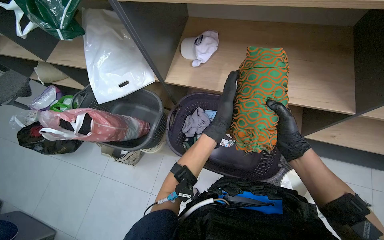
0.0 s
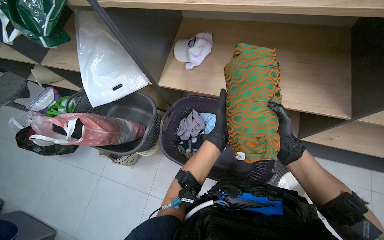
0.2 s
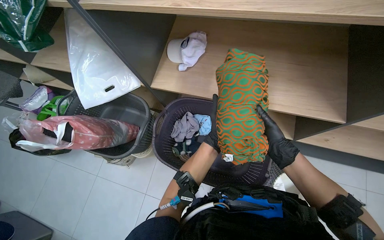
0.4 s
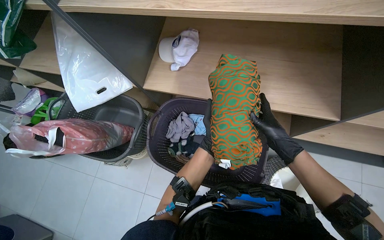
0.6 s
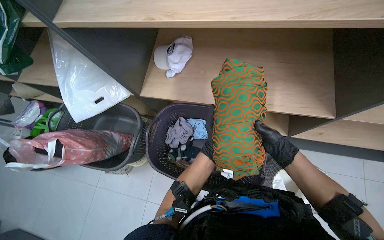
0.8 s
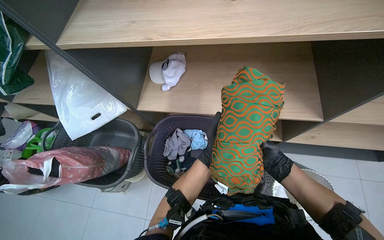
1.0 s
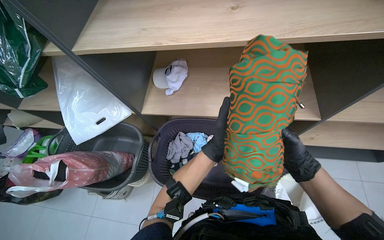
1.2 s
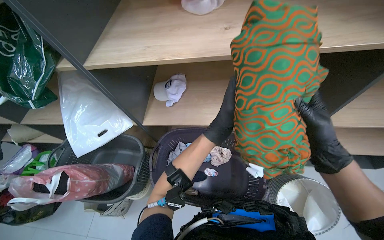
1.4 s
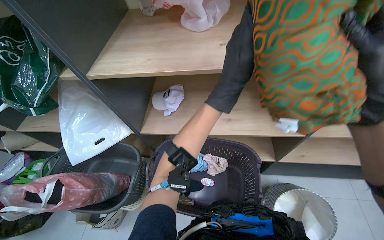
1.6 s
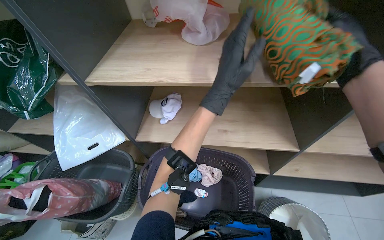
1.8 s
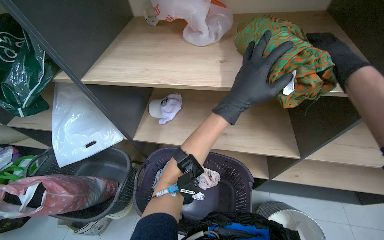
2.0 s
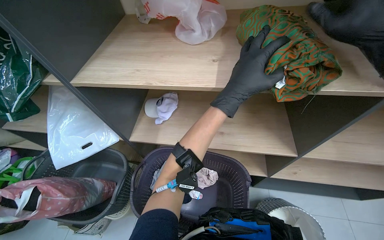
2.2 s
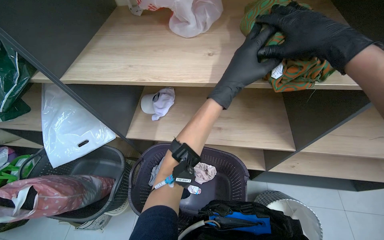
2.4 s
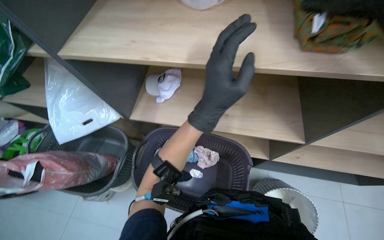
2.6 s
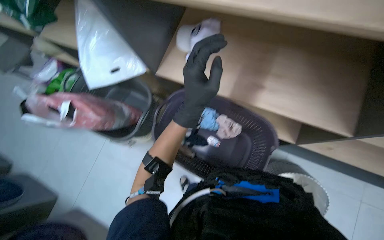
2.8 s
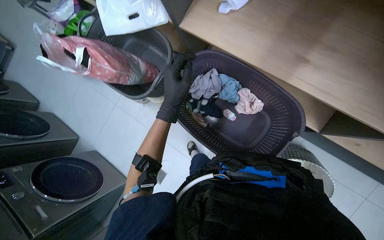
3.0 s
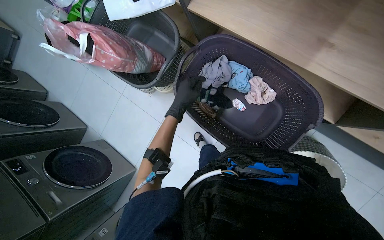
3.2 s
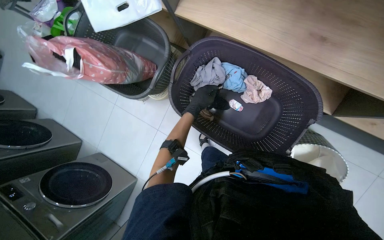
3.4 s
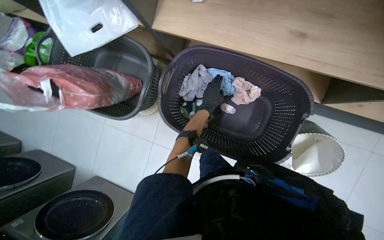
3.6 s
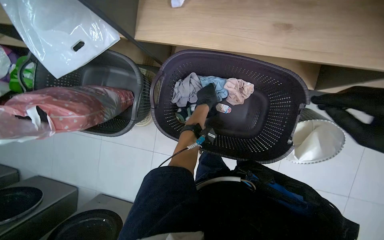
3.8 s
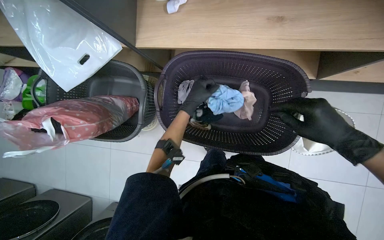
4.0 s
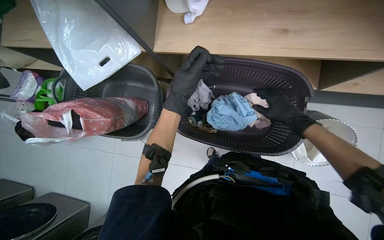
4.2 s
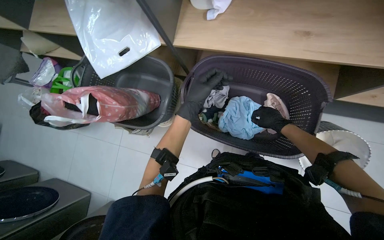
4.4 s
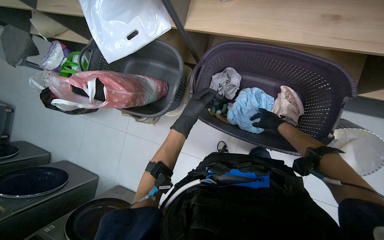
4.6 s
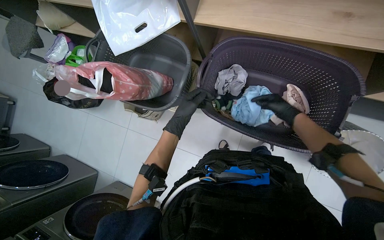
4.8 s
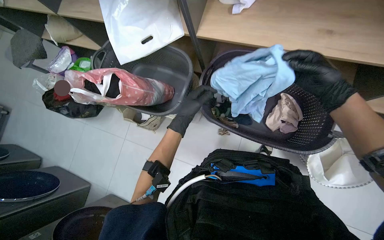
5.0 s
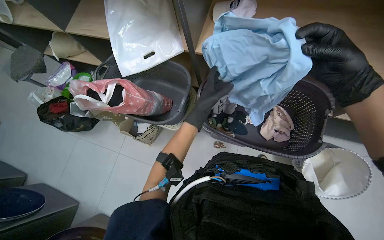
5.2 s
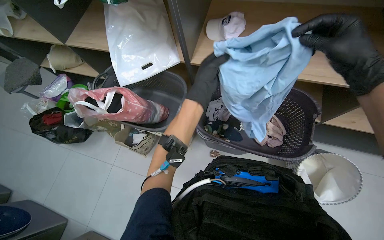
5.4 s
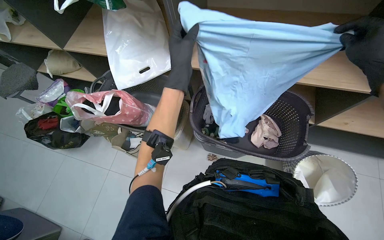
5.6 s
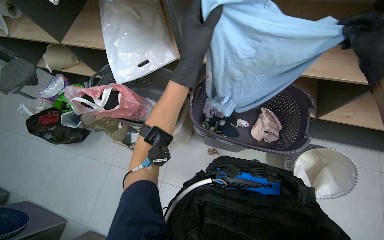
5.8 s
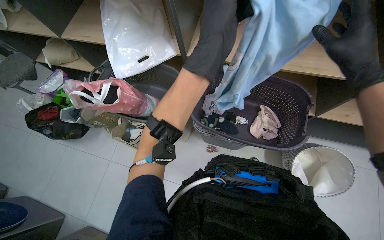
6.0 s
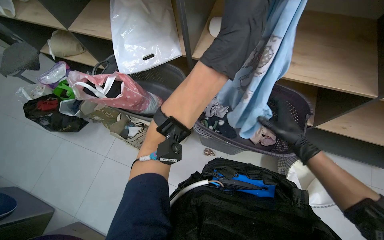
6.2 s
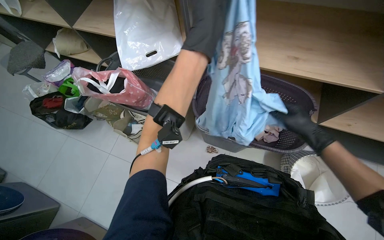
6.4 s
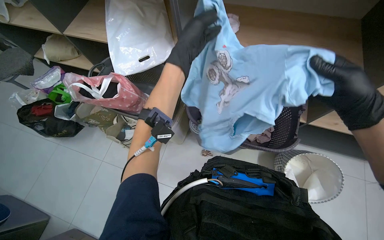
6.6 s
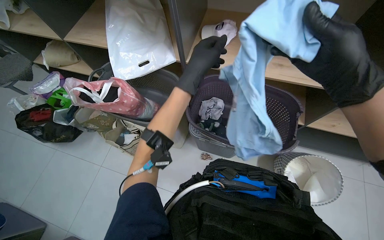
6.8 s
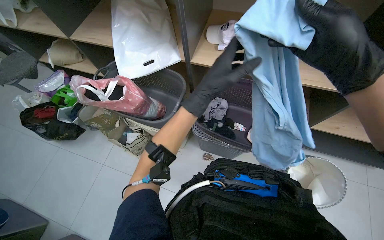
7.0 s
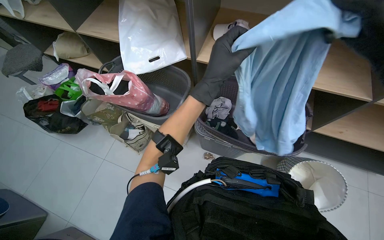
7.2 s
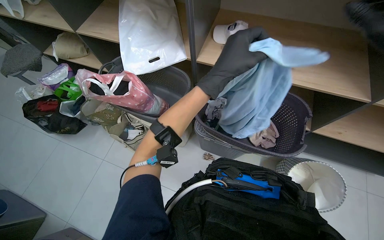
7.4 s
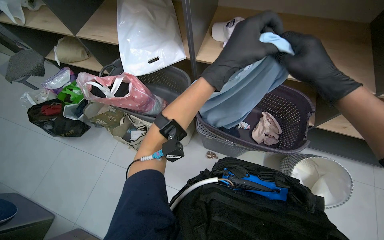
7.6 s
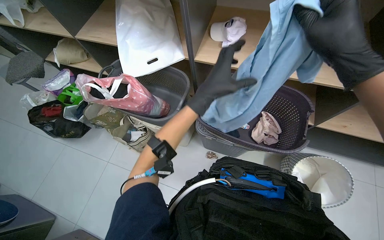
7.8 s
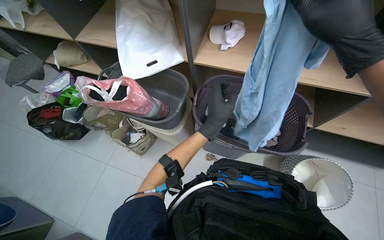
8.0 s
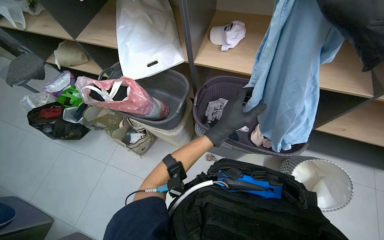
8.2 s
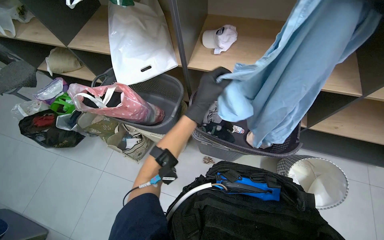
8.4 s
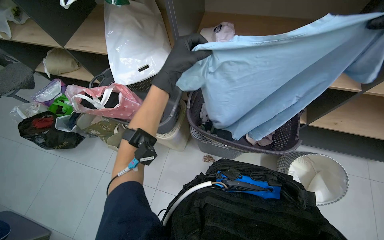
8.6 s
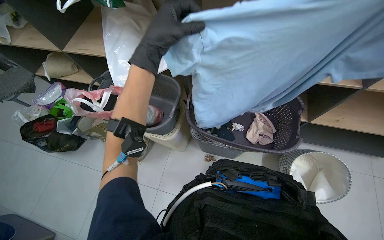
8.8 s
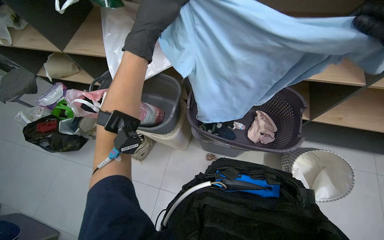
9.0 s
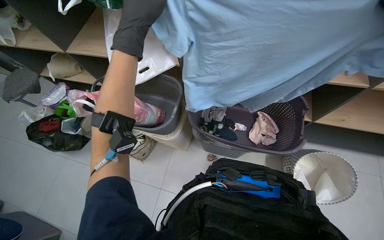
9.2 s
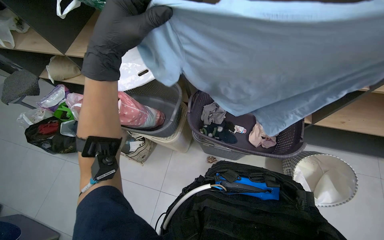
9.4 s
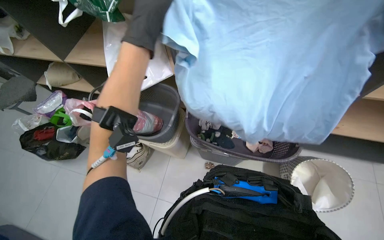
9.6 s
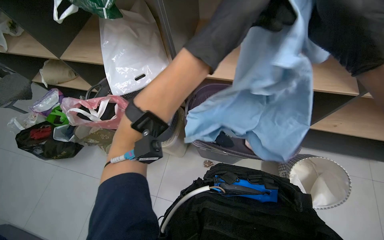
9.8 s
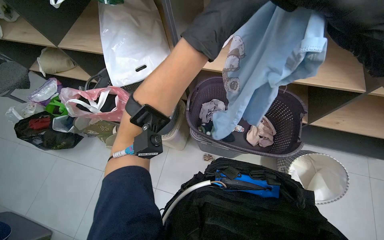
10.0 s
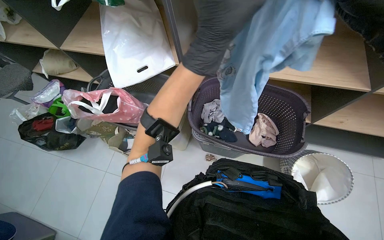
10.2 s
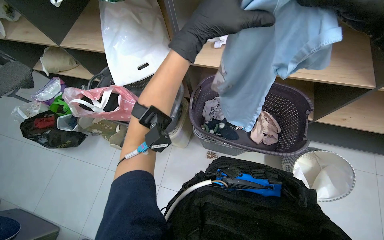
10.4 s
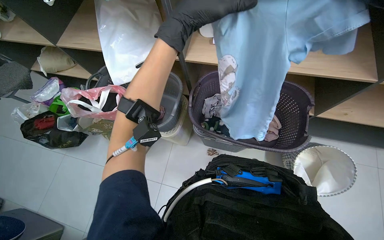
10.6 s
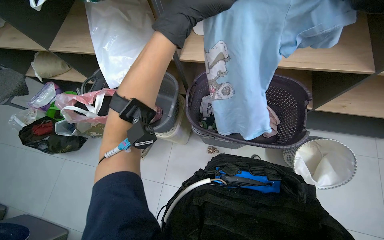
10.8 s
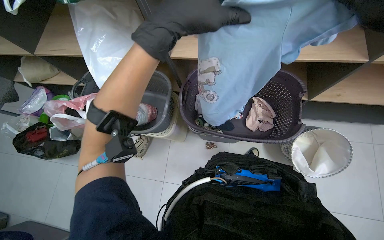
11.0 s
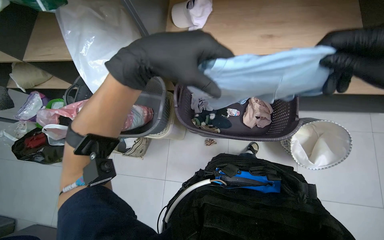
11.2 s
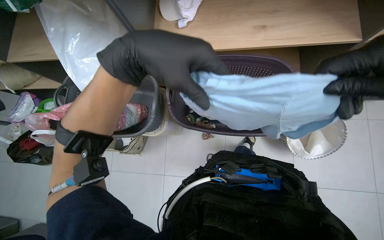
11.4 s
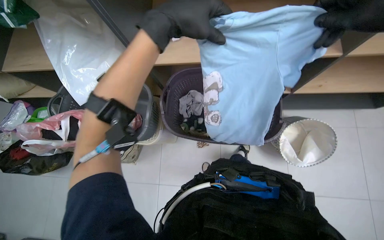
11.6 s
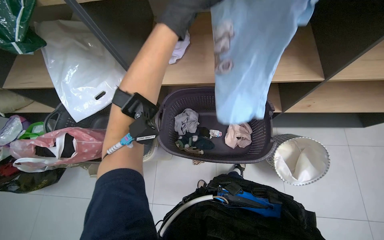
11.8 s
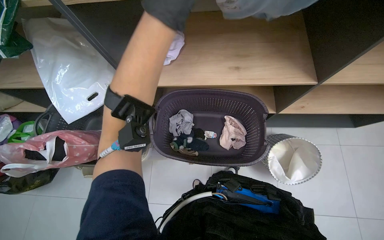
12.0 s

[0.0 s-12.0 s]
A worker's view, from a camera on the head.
Job: managing laundry.
The whole recording: Folding and organizing laundry. The worker folds and organizes various clothes, placing them into baskets, on shelves, and into bags.
0.0 to 1.6 s: The view tilts approximately 15 degrees upward. The right hand shifts roughly 30 cm nearer to the camera and up the picture.
1.6 to 3.0 s: The head rotates approximately 30 degrees to the left. The view tilts approximately 35 degrees downward.
4.4 to 6.0 s: The view tips upward by some 15 degrees. The left hand goes about 10 cm up the picture.
6.0 to 7.6 s: The left hand shifts some 20 cm nearer to the camera and down the picture, and reaches approximately 10 cm to the left, then returns.
7.6 to 9.0 s: The left hand goes some 10 cm to the left, and reaches about 15 cm down the picture, then returns.
9.0 to 10.4 s: The left hand goes about 10 cm to the right.

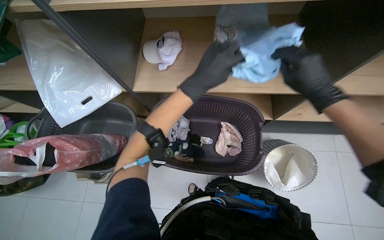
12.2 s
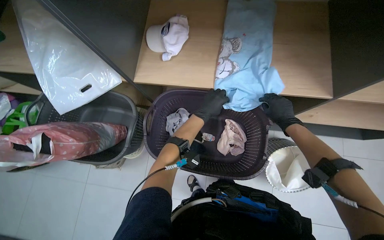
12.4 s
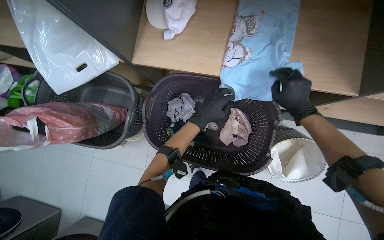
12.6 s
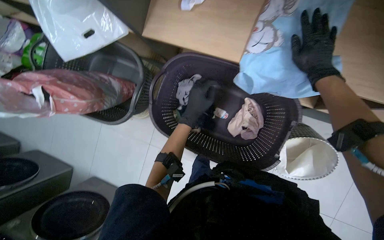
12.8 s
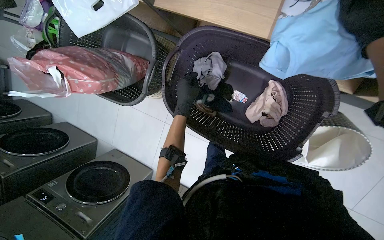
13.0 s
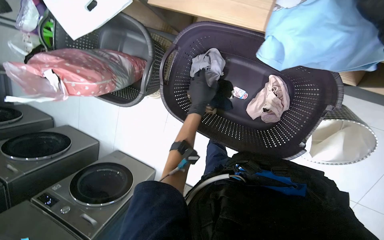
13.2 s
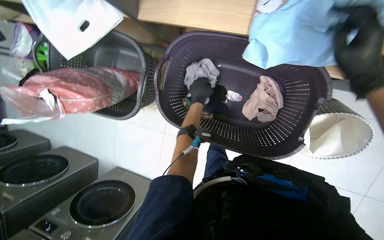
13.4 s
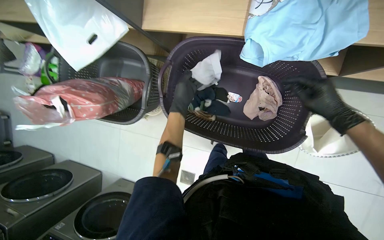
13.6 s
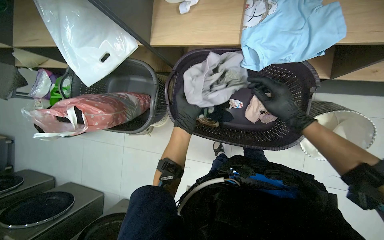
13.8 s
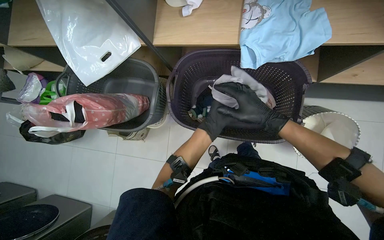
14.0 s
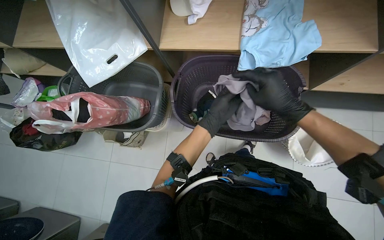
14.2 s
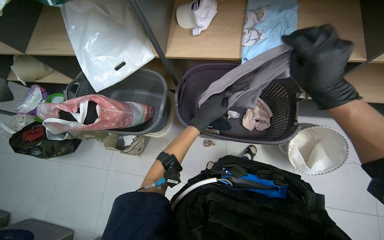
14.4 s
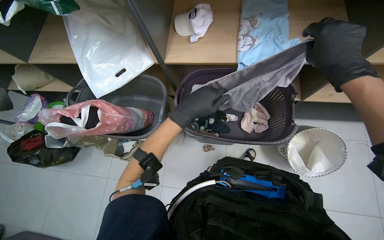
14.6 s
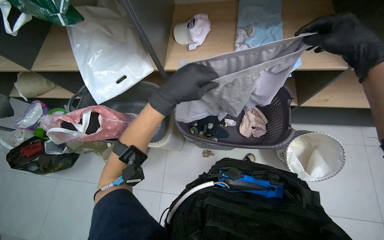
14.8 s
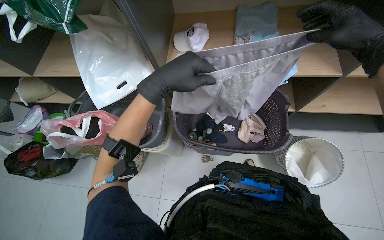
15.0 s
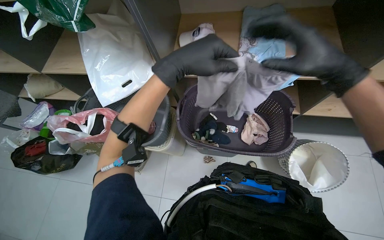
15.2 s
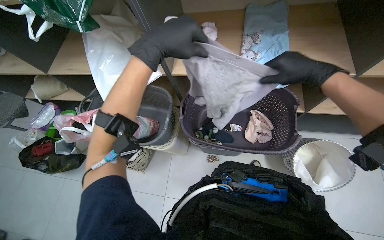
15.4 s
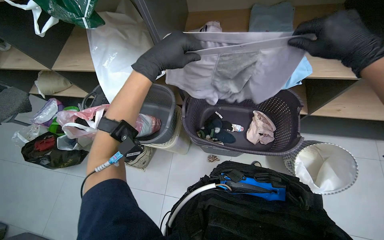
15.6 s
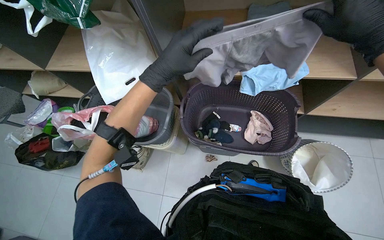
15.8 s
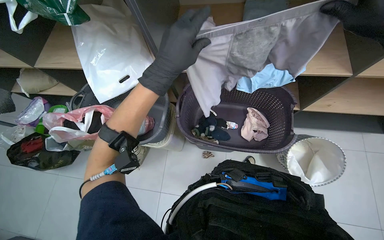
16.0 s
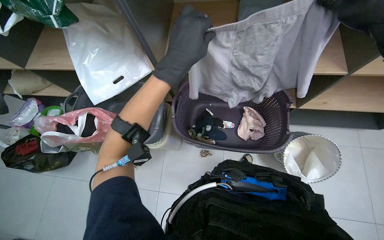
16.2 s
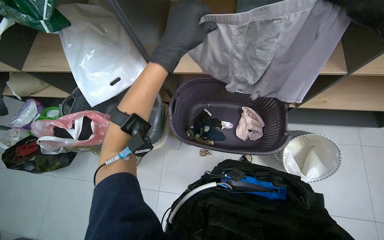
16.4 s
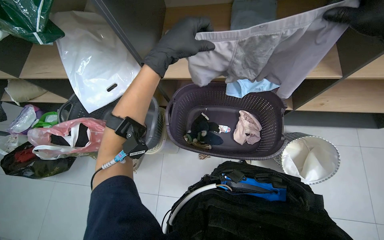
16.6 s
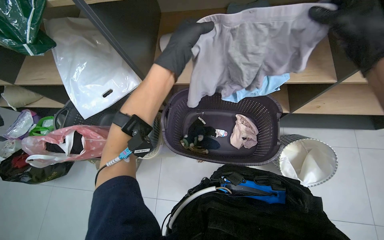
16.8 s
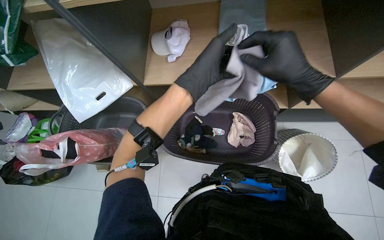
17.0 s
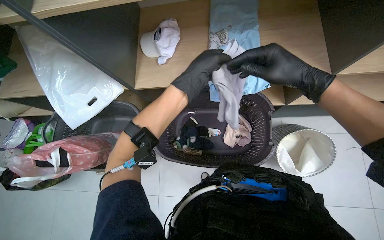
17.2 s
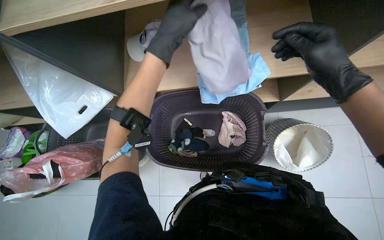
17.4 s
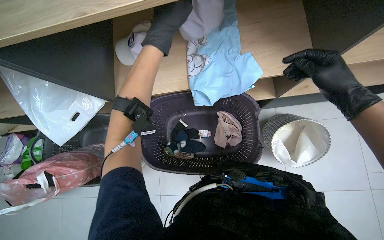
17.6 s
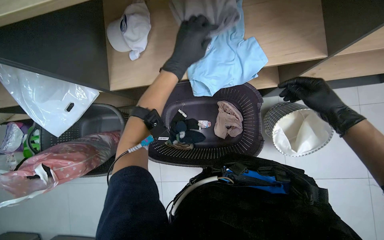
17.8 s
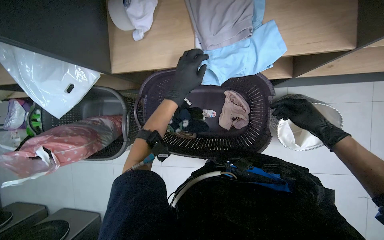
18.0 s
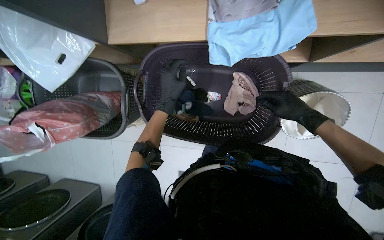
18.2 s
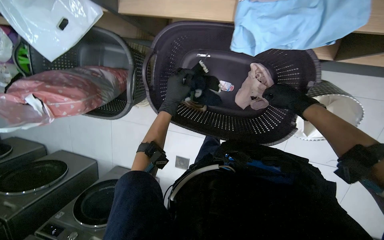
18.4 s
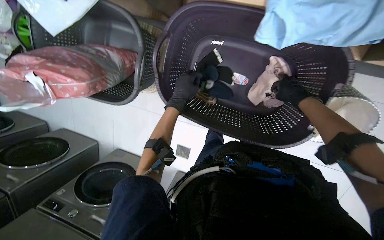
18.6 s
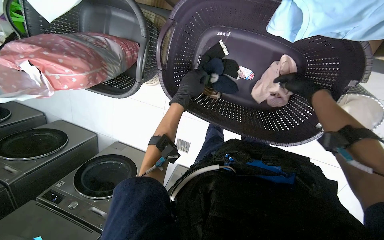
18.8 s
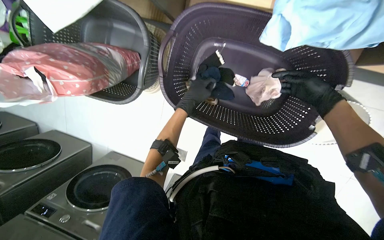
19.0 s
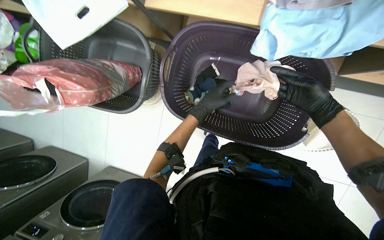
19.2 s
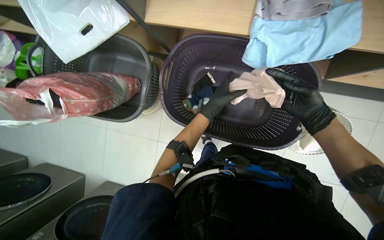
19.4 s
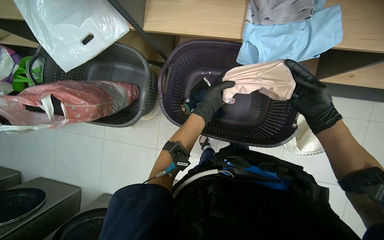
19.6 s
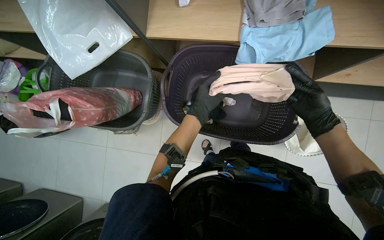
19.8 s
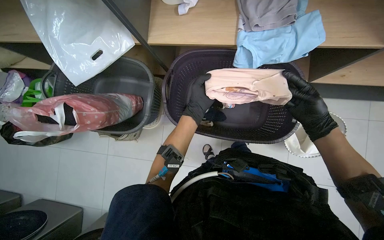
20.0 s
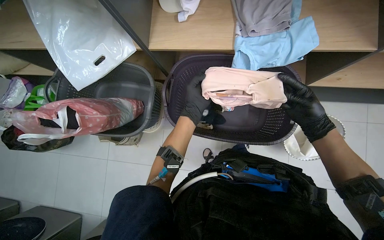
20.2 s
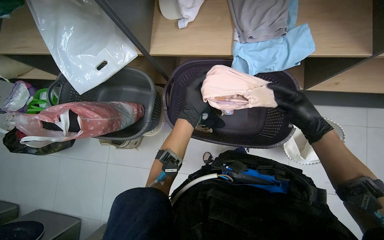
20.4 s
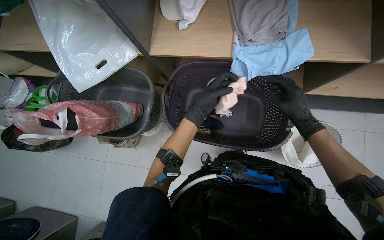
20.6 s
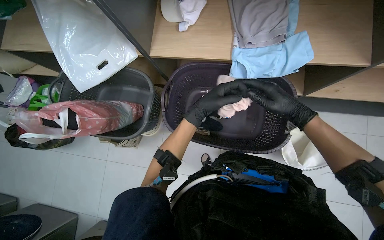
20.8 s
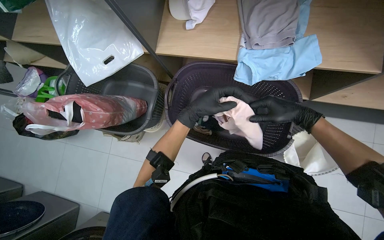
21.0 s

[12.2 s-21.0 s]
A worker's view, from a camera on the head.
Job: managing laundry.
The whole recording: Folding and organizing laundry. The worker folds and organizes various clothes, placing them into baskets, on shelves, and into bags.
12.2 to 13.6 s: The view tilts some 25 degrees downward.
13.6 to 15.2 s: The view tips upward by roughly 30 degrees. The right hand goes left and right, about 20 cm each way, reversing 2 times.
16.6 to 18.0 s: The view tilts approximately 20 degrees downward. The left hand shifts approximately 25 cm farther from the camera.
19.6 to 21.0 s: The left hand goes roughly 10 cm nearer to the camera.
